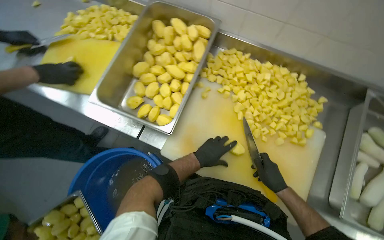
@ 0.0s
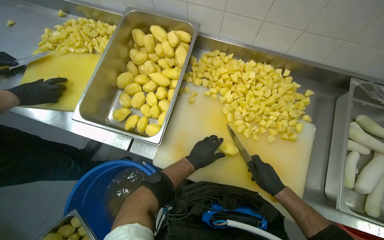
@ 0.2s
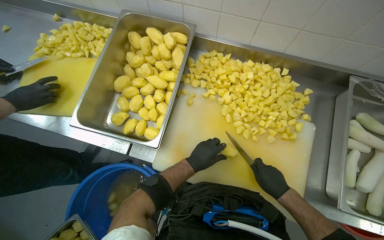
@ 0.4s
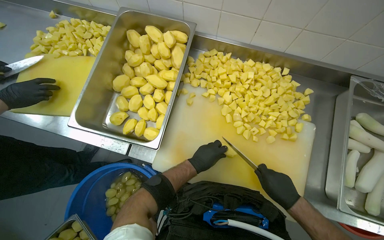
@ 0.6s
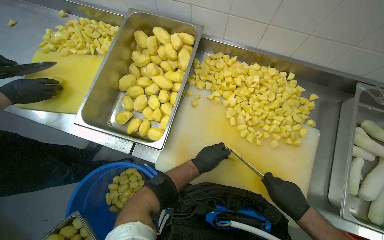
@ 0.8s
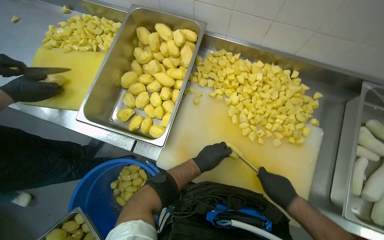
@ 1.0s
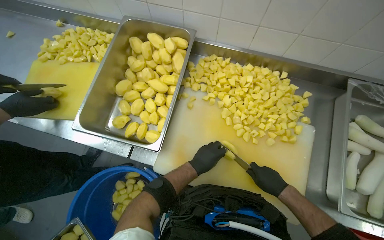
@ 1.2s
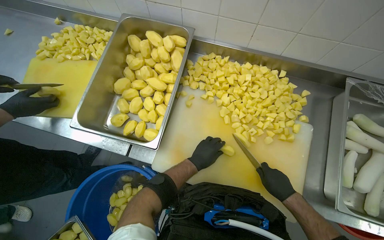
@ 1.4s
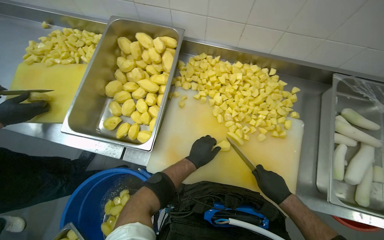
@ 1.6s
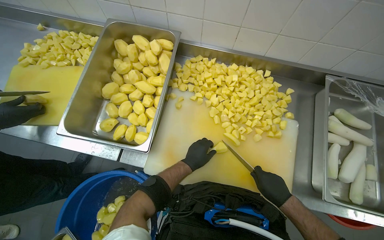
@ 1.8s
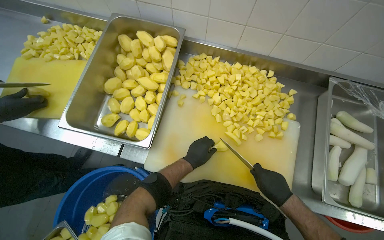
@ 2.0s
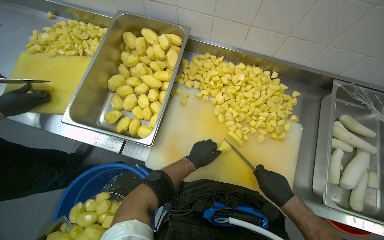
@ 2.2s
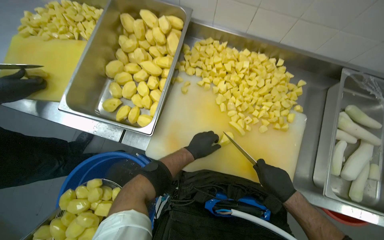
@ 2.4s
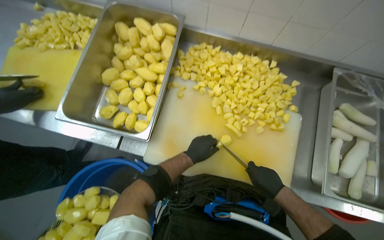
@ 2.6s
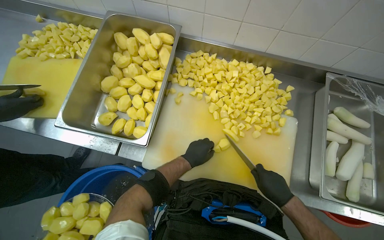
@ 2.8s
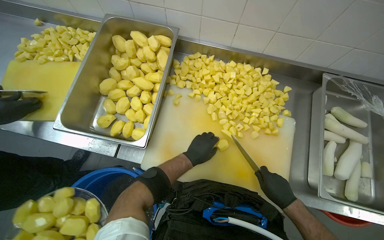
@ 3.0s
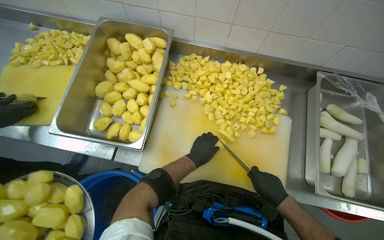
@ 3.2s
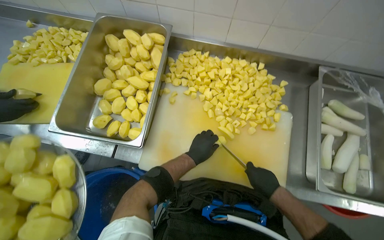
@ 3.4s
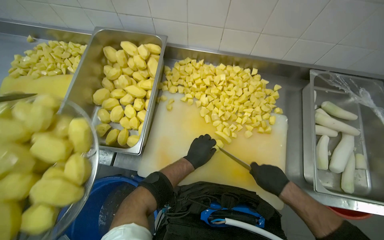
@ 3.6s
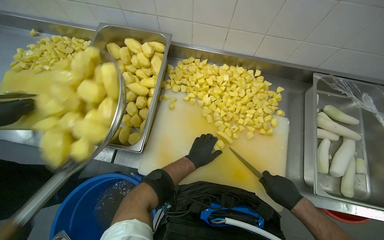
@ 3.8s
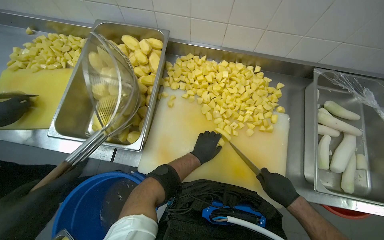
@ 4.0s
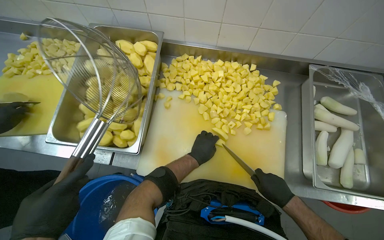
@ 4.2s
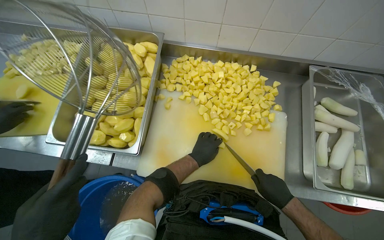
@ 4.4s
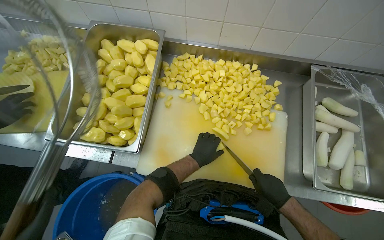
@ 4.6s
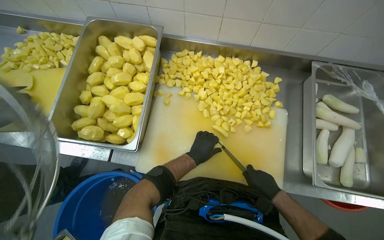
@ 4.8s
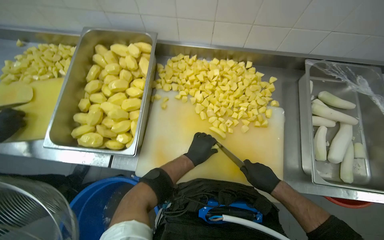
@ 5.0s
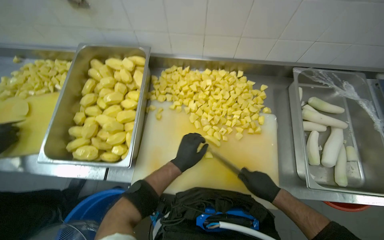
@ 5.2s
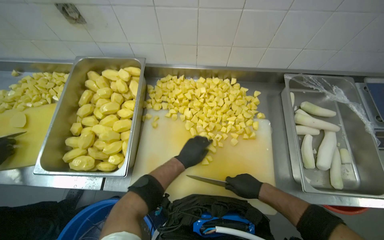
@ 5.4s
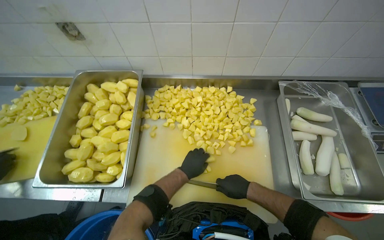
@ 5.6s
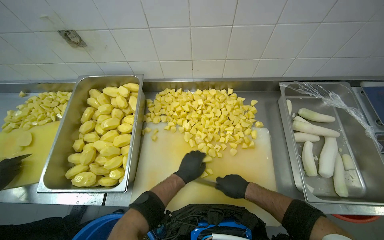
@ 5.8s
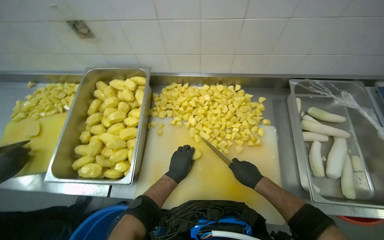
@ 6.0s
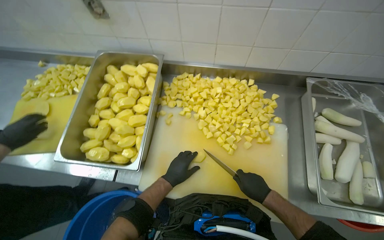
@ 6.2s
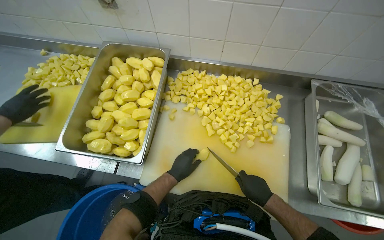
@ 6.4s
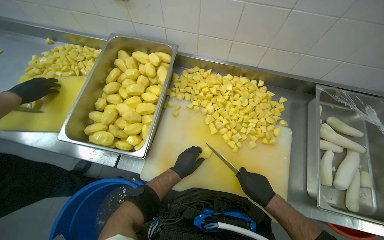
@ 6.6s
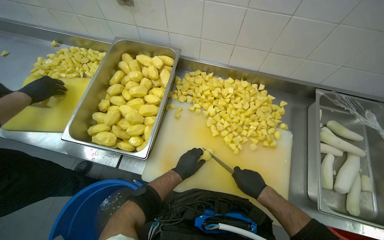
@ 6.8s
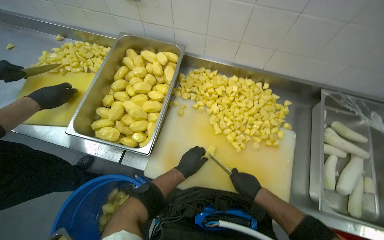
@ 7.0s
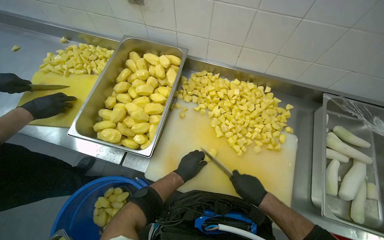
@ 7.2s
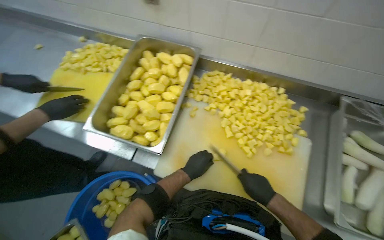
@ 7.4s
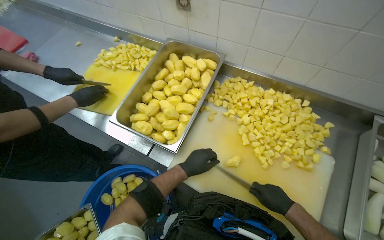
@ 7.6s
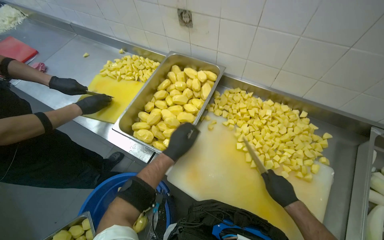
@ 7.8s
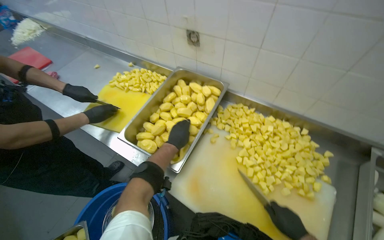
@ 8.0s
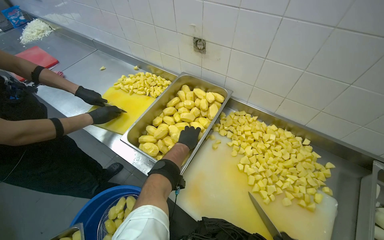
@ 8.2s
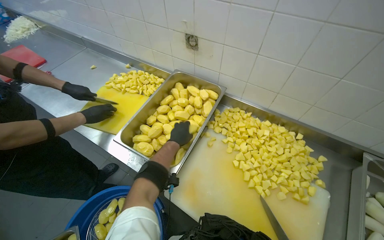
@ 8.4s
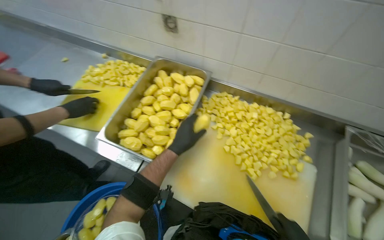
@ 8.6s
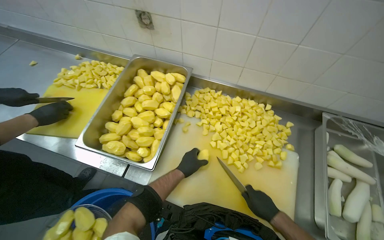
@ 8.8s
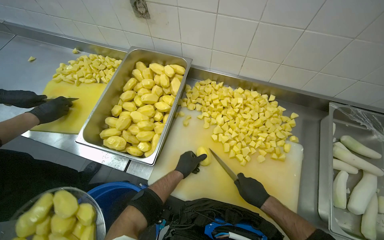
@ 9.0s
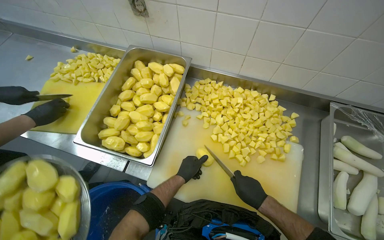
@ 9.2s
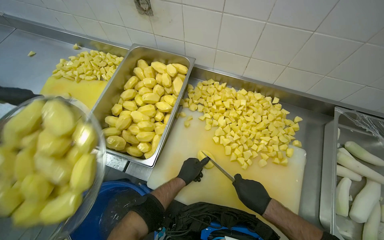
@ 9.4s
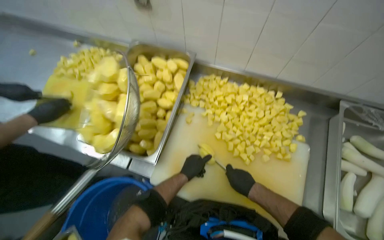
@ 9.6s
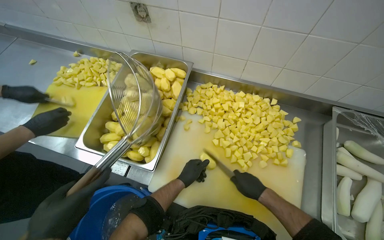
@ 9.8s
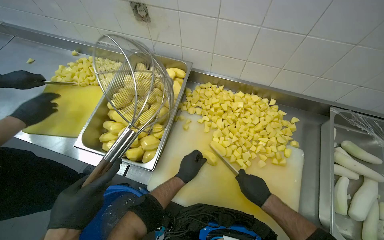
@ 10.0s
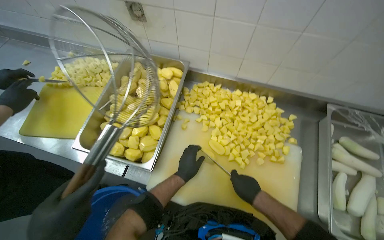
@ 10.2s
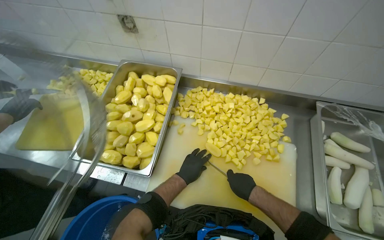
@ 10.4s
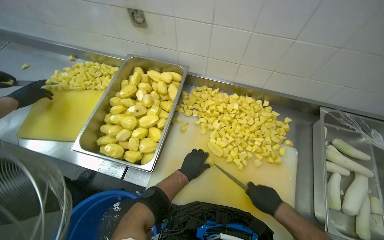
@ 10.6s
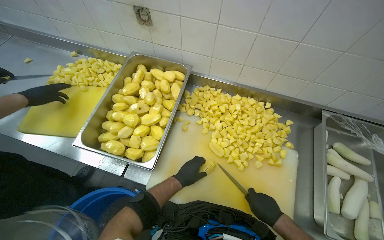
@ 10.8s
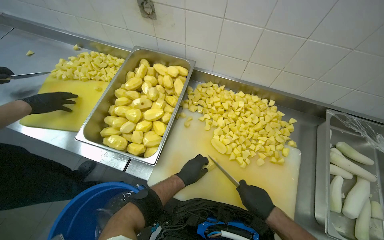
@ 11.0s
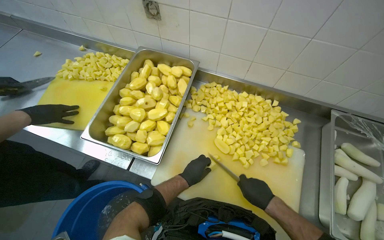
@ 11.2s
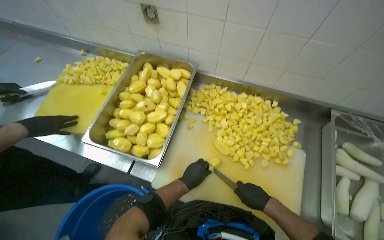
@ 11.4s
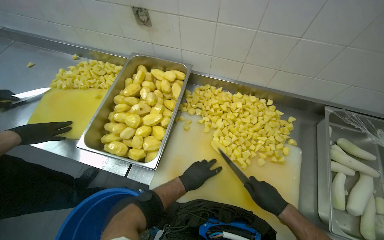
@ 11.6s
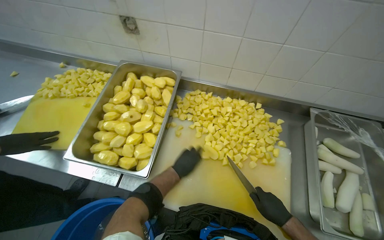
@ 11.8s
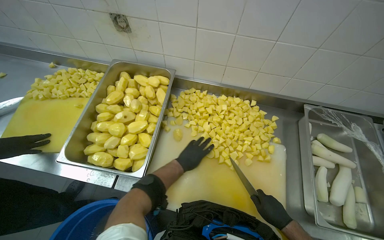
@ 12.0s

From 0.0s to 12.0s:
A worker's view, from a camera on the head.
Job: preparing food.
The whole recording: Cutting potatoes into pieces. The worker cuts peeled potatoes into smaller pieces on a cutting board.
From 0.0s to 3.0s: The hands make small movements and keep their place.
From 3.0s to 4.4s: The hands work in one place, with small movements.
From 9.0s to 10.4s: The hands are busy where they are.
From 10.4s to 12.0s: The right hand moves to the right and down the picture, some 15 cm.

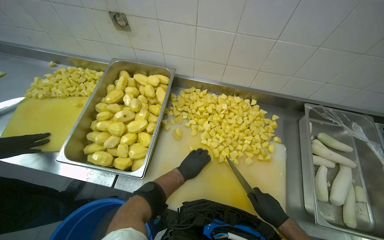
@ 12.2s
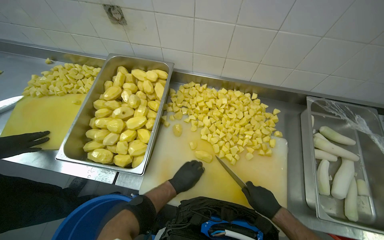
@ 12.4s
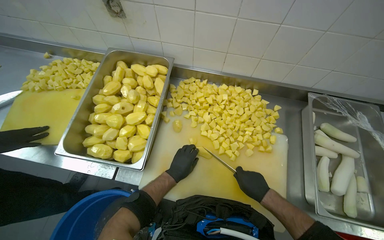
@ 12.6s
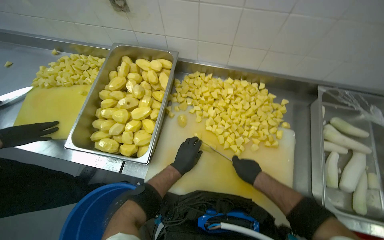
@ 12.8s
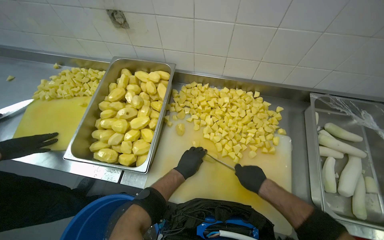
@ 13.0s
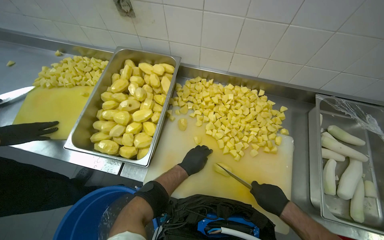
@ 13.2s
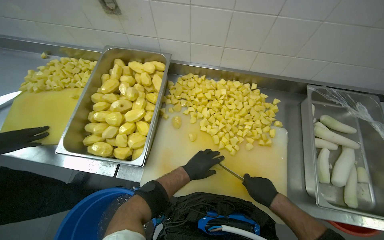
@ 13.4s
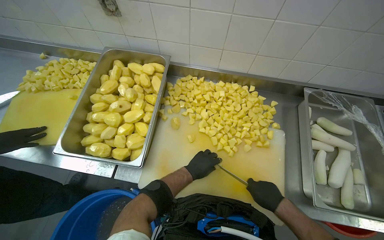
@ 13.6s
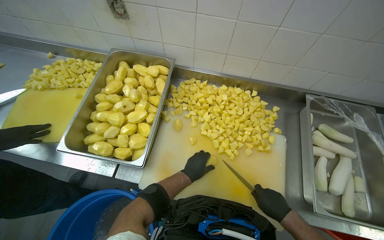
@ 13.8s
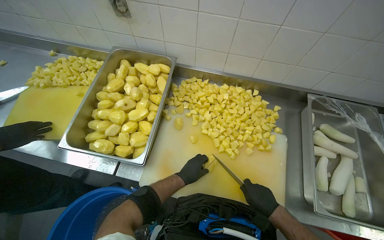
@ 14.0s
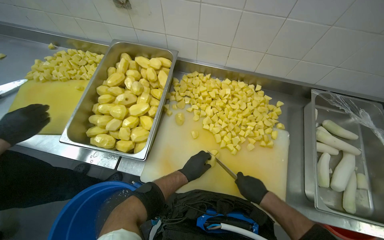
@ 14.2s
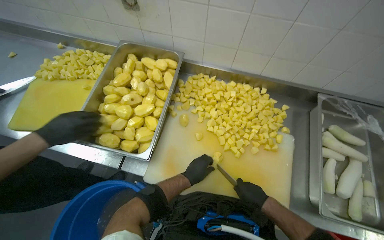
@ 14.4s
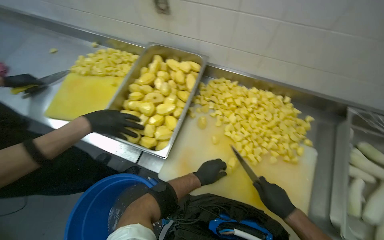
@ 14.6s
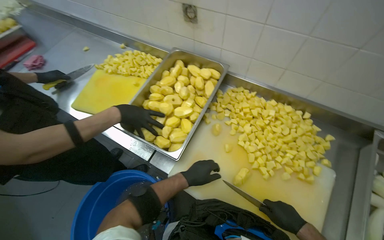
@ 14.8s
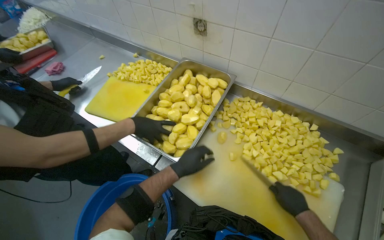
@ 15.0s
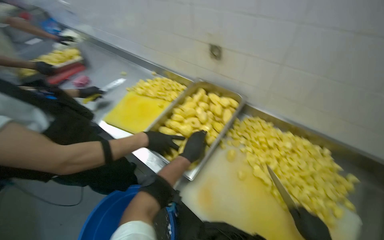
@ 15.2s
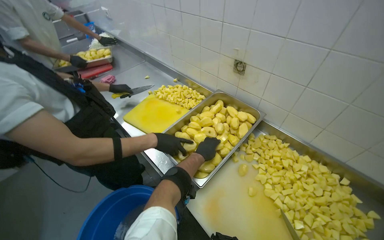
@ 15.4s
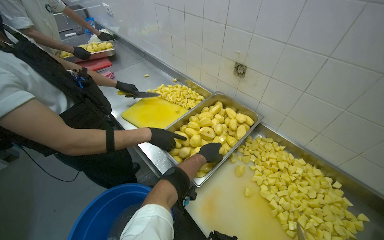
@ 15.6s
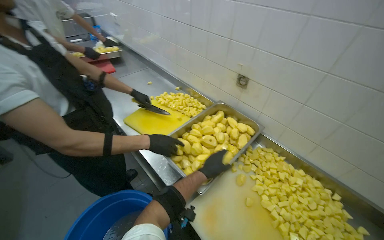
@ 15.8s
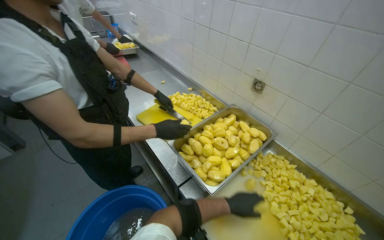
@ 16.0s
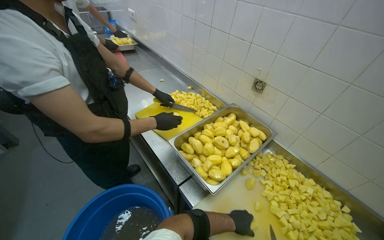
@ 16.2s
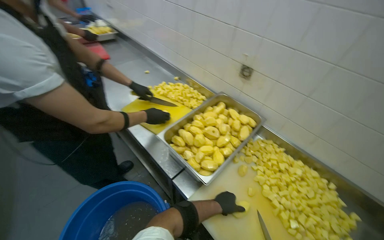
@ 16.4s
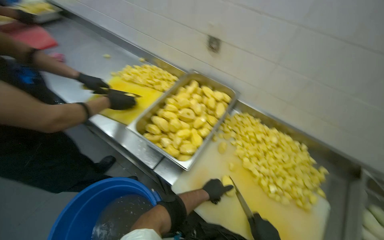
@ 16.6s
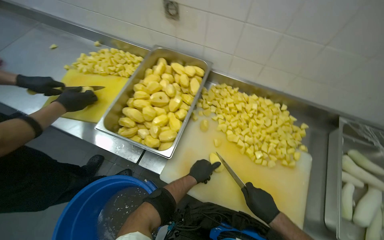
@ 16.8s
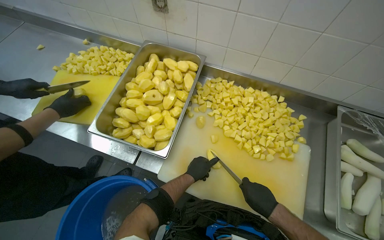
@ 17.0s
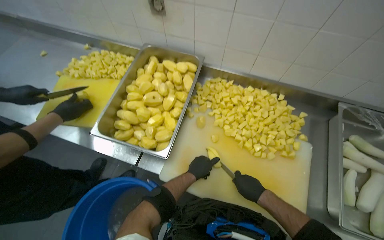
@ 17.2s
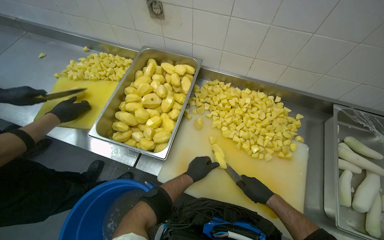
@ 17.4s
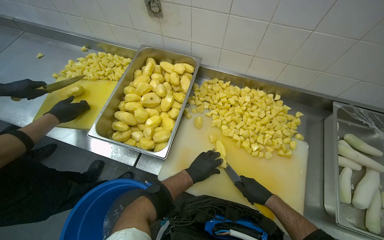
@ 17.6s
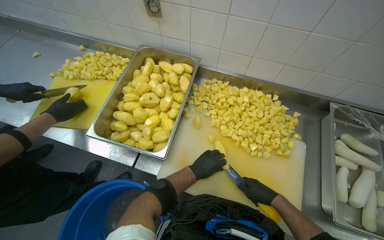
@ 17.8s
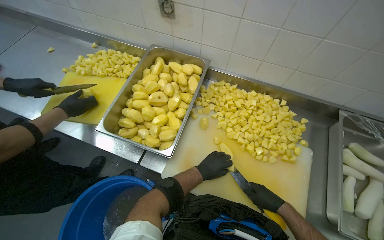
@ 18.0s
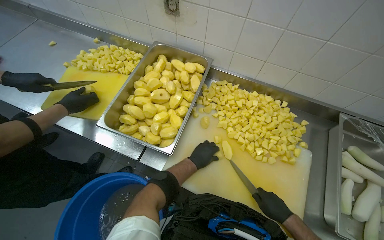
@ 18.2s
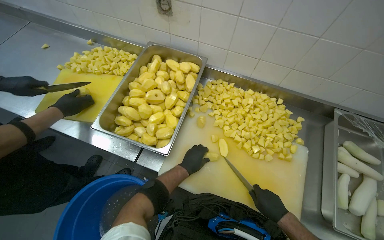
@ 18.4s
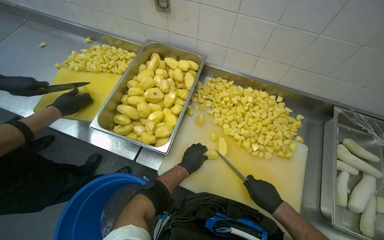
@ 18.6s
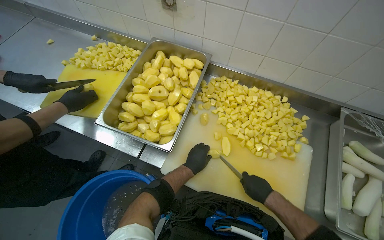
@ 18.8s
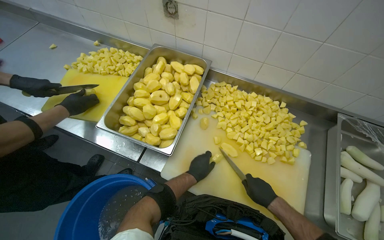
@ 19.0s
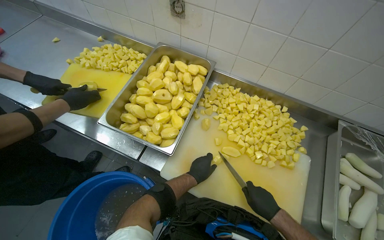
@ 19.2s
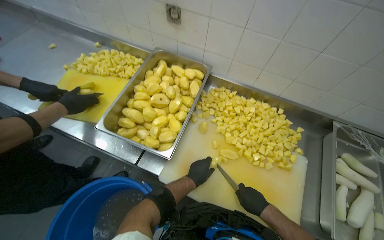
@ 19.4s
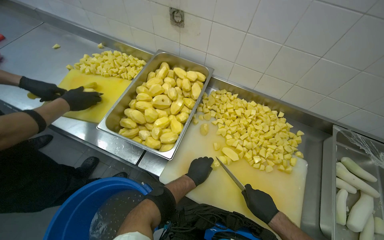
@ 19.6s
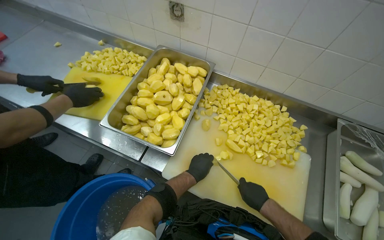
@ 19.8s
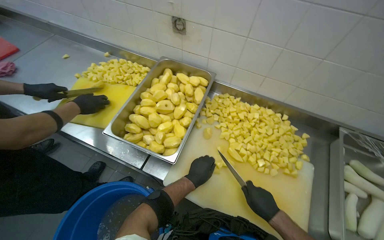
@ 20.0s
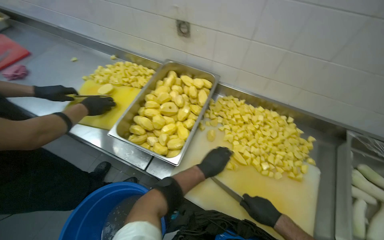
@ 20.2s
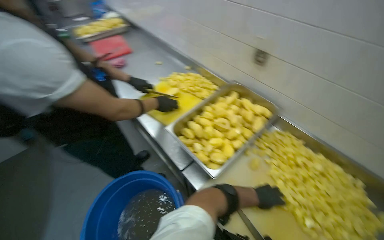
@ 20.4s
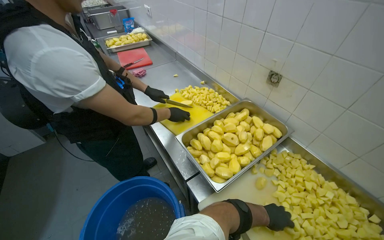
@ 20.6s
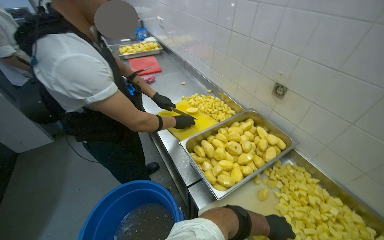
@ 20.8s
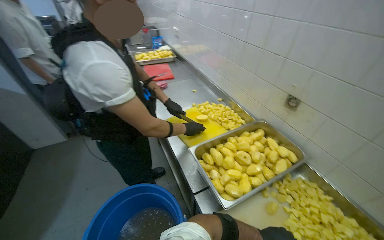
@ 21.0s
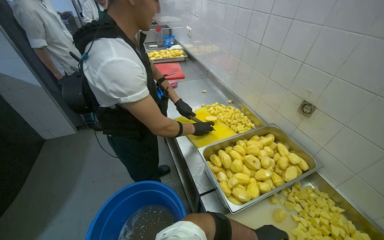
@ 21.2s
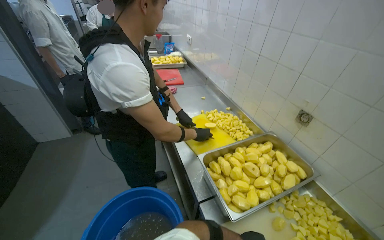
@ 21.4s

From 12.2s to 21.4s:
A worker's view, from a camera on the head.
Job: preparing food.
The whole recording: Cutting potatoes into pieces. The worker cuts peeled potatoes into smaller pieces on a cutting board.
From 12.2s to 13.8s: The right hand goes up the picture and returns, about 10 cm each way.
From 13.8s to 15.2s: The wearer looks approximately 25 degrees further to the left. The left hand shifts about 10 cm up the picture.
From 15.2s to 16.8s: The wearer looks some 10 degrees further downward.
From 18.4s to 19.8s: The hands make small movements and keep their place.
From 19.8s to 21.4s: The head turns to the left by approximately 45 degrees. The view tilts roughly 20 degrees upward.
